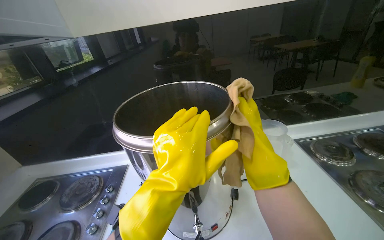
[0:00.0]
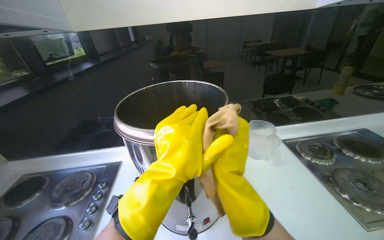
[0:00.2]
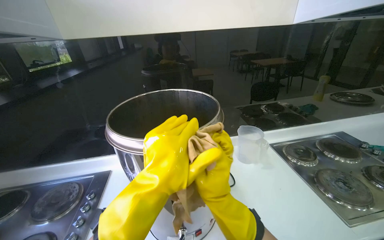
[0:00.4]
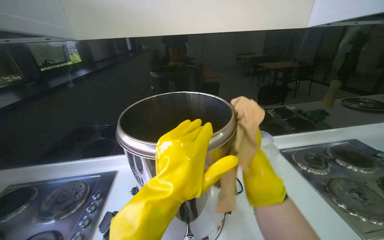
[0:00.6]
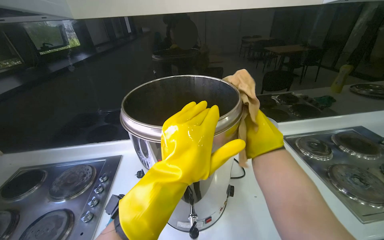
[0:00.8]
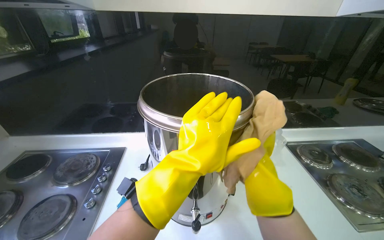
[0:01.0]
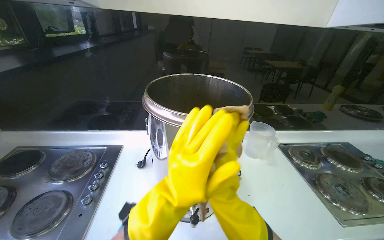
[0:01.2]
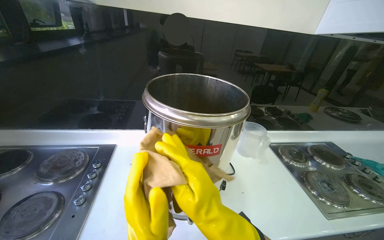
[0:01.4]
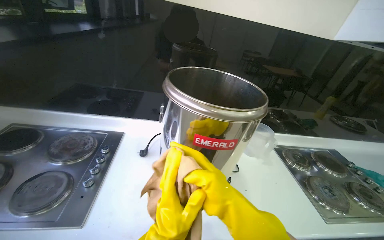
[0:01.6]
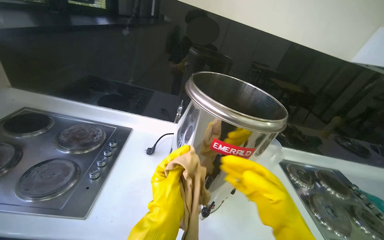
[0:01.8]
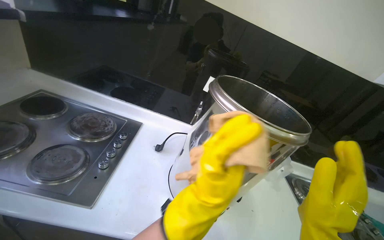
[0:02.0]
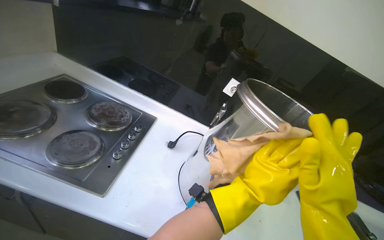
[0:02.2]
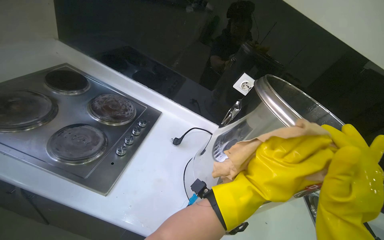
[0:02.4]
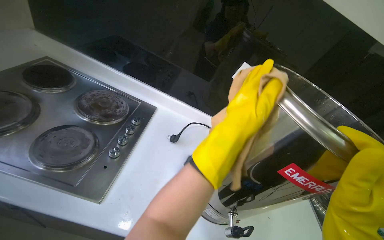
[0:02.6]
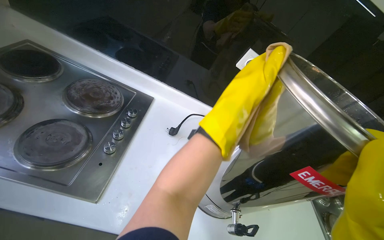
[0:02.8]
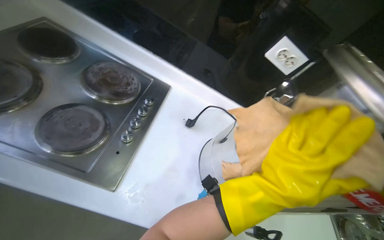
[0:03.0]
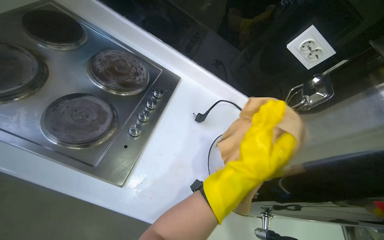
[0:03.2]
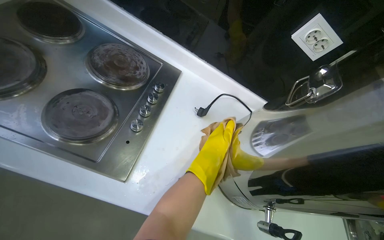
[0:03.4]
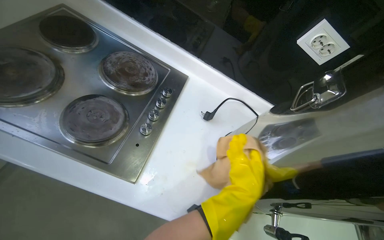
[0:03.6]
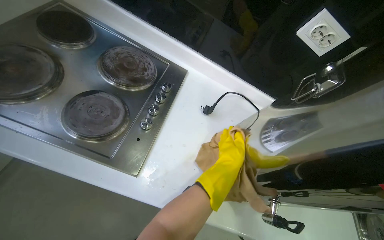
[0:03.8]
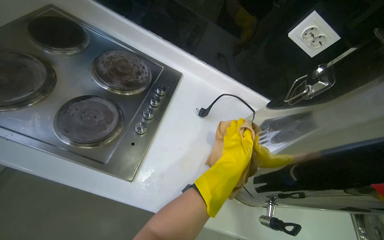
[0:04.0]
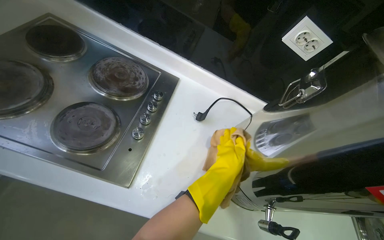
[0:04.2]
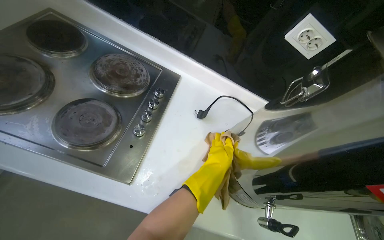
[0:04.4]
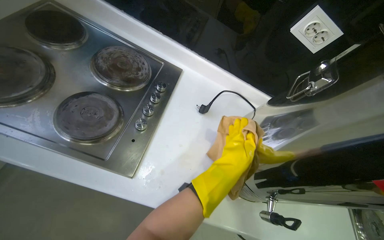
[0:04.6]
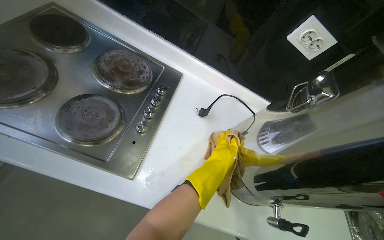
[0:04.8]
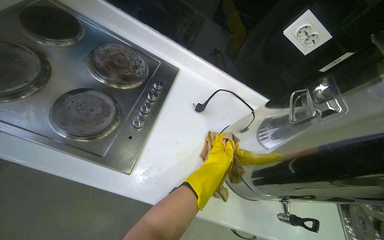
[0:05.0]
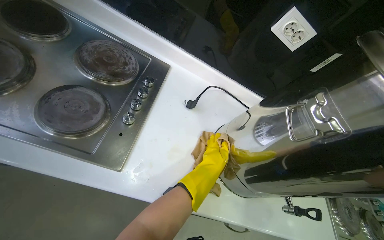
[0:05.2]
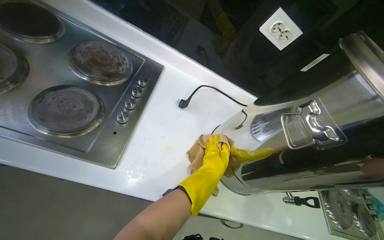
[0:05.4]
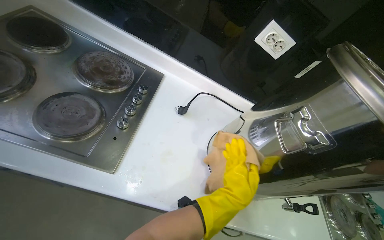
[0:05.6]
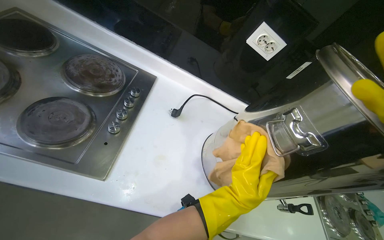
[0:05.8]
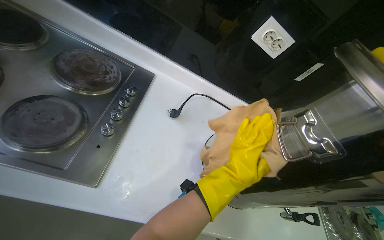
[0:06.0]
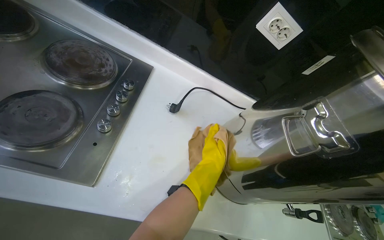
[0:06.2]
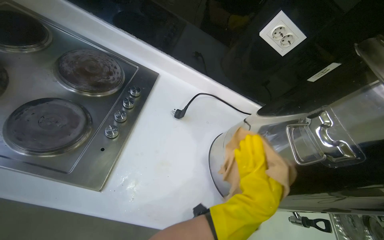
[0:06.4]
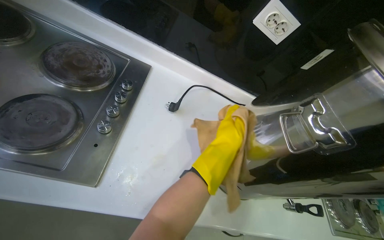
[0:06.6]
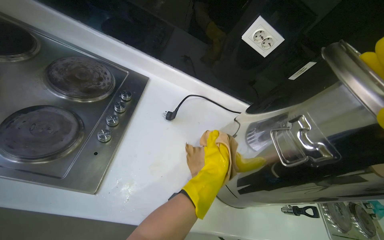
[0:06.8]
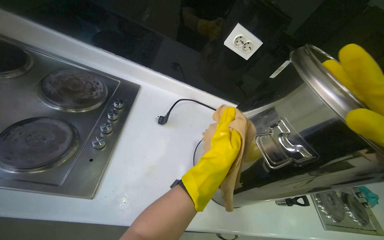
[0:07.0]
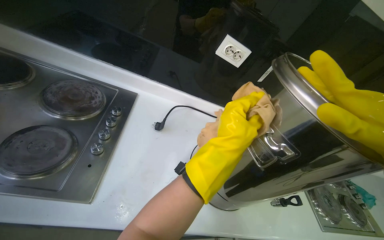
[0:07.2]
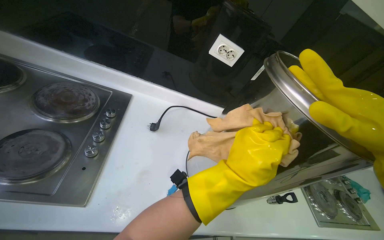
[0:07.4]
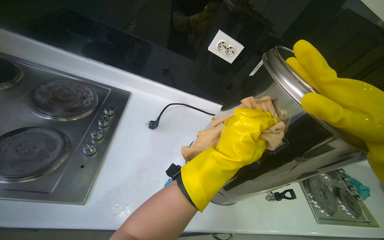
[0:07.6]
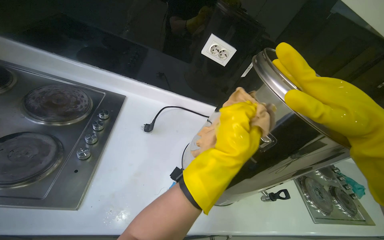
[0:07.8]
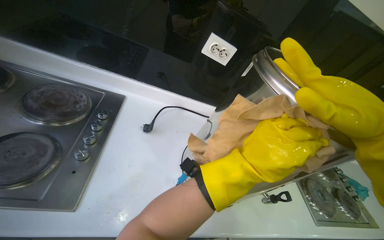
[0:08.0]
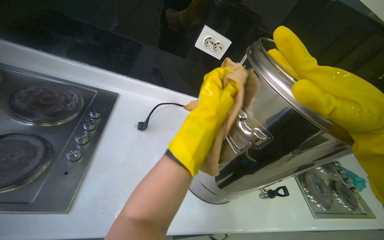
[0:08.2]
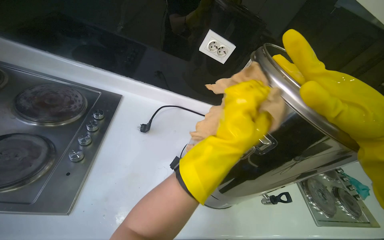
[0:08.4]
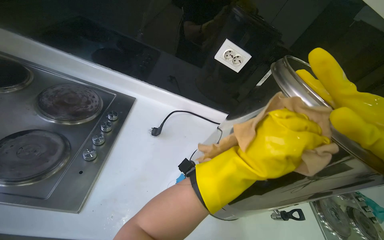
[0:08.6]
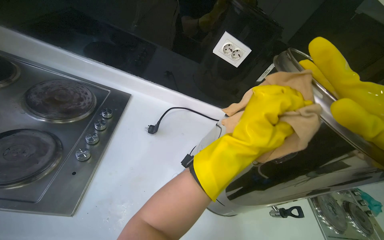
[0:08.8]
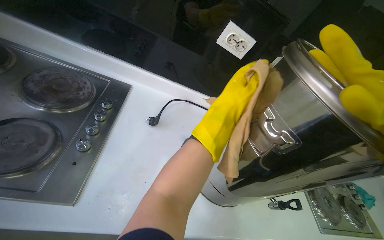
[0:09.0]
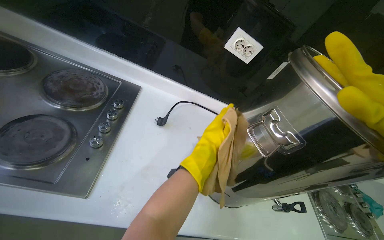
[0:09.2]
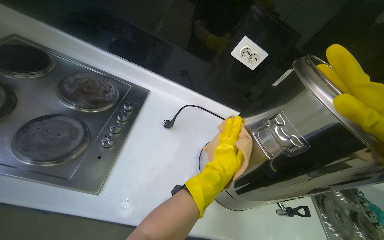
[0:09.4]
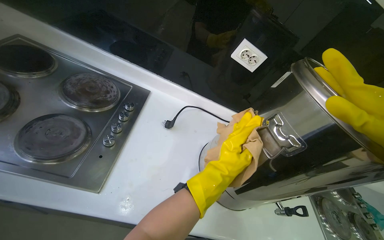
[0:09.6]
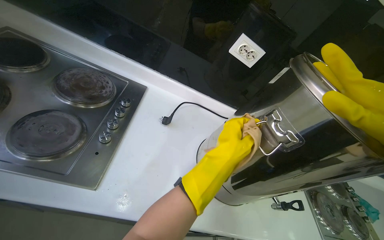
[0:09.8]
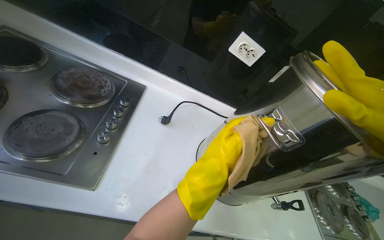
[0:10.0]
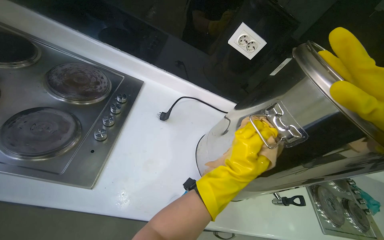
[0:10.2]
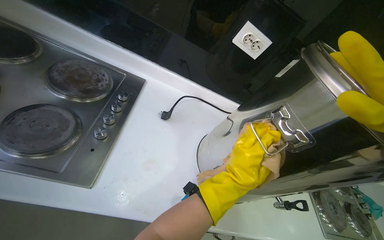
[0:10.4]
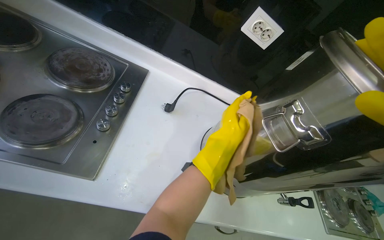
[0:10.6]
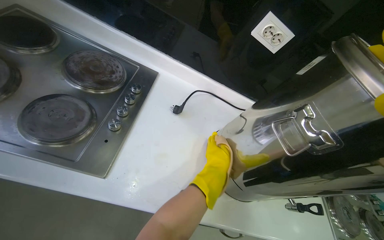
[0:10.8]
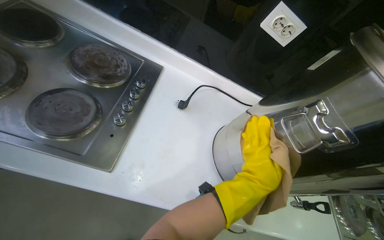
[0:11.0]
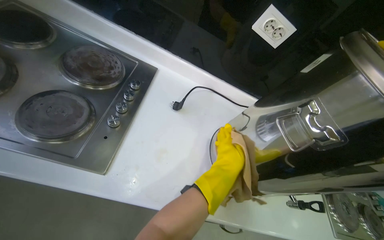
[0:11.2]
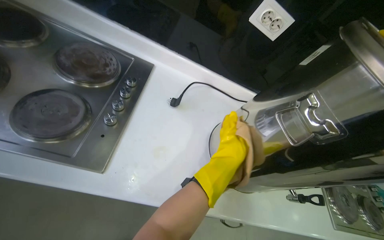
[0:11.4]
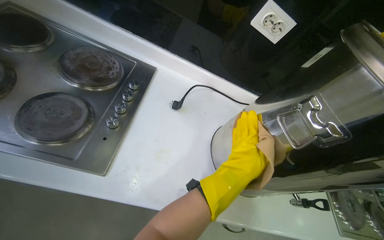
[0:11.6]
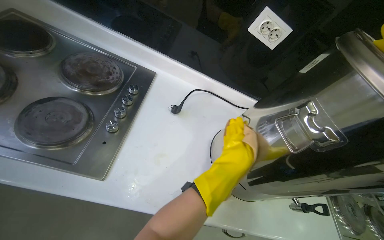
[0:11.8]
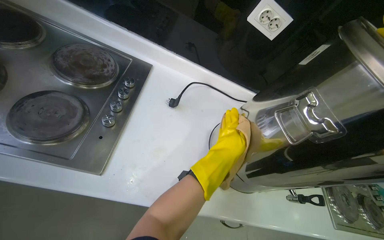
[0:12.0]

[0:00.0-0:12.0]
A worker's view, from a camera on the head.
Job: cleaning kitchen.
The whole recording: Cleaning water dispenser. The worker wipes the large metal water dispenser with a cloth.
0:01.6 to 0:03.0: The view tilts approximately 15 degrees downward. The left hand is displaced up the picture by approximately 20 cm.
0:03.0 to 0:04.4: The left hand swings nearer and farther, some 30 cm each way, with 2 reversals.
0:04.4 to 0:06.0: The left hand goes nearer and farther, approximately 20 cm each way, reversing 2 times.
0:06.0 to 0:07.6: The left hand heads farther from the camera, covering about 15 cm.
0:07.6 to 0:09.0: The left hand goes left and right, about 20 cm each way, reversing 3 times.
0:09.0 to 0:10.4: The left hand goes about 20 cm down the picture.
0:10.4 to 0:12.0: The left hand swings nearer and farther, roughly 15 cm each way, with 3 reversals.

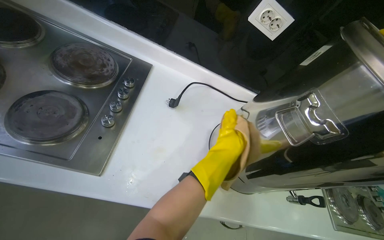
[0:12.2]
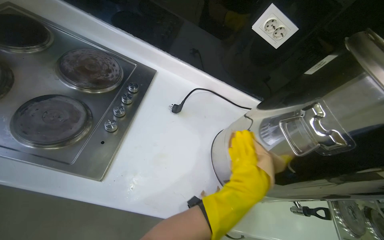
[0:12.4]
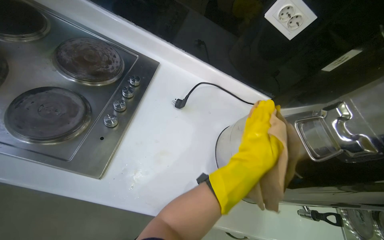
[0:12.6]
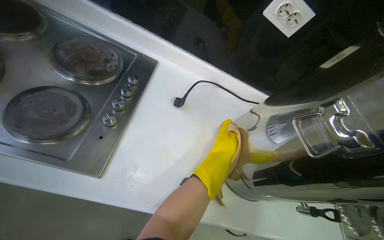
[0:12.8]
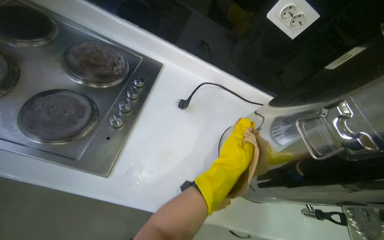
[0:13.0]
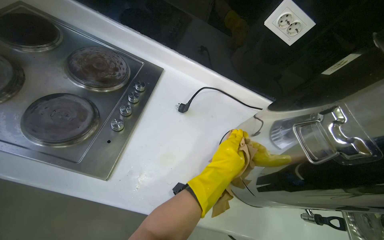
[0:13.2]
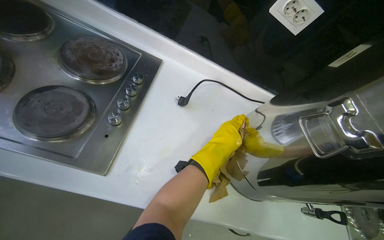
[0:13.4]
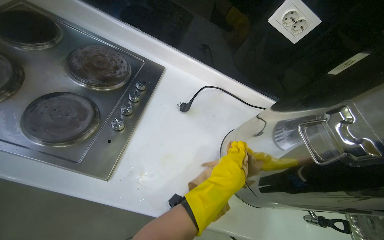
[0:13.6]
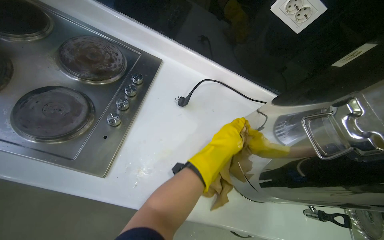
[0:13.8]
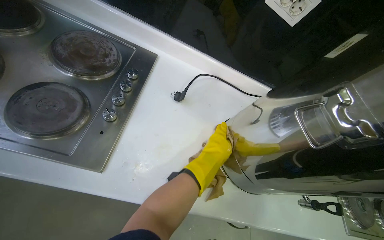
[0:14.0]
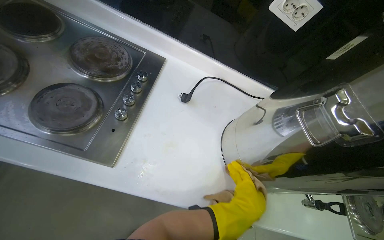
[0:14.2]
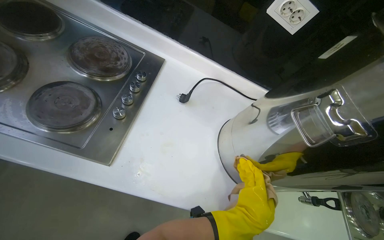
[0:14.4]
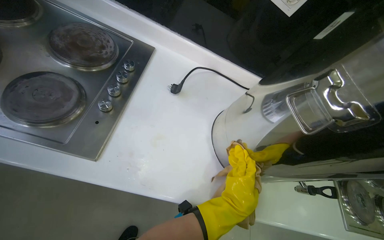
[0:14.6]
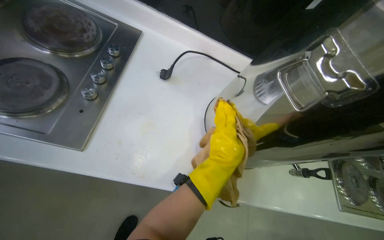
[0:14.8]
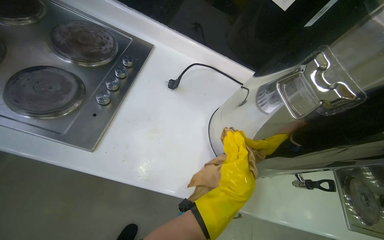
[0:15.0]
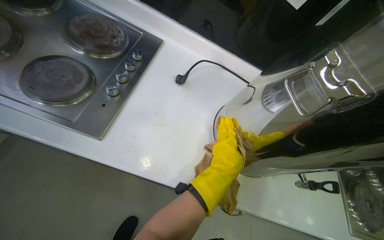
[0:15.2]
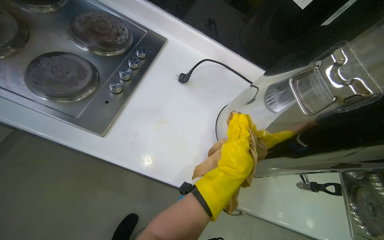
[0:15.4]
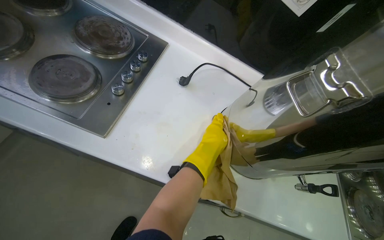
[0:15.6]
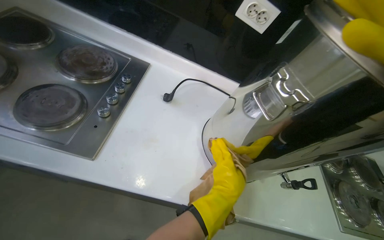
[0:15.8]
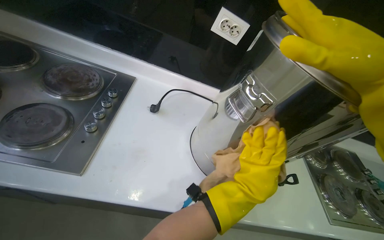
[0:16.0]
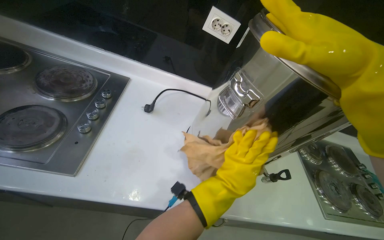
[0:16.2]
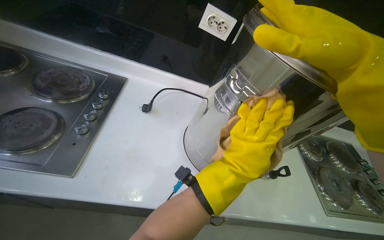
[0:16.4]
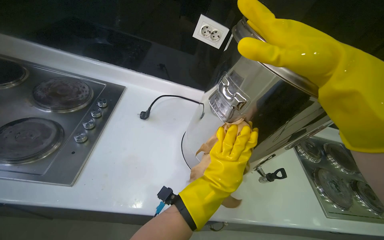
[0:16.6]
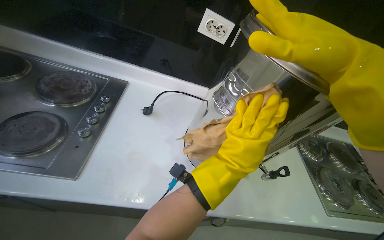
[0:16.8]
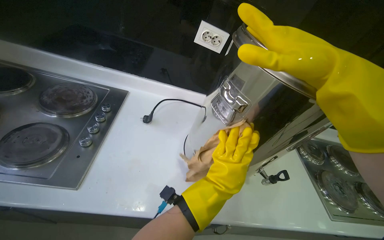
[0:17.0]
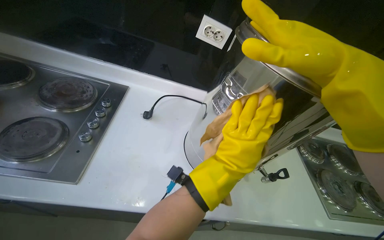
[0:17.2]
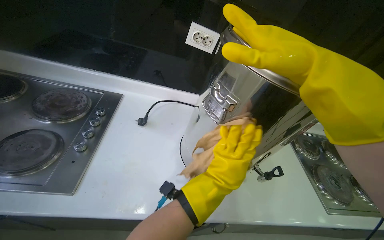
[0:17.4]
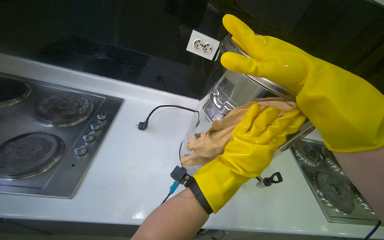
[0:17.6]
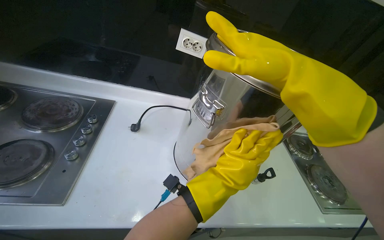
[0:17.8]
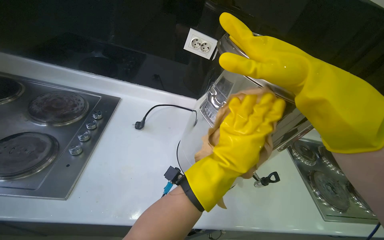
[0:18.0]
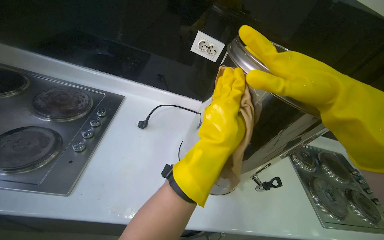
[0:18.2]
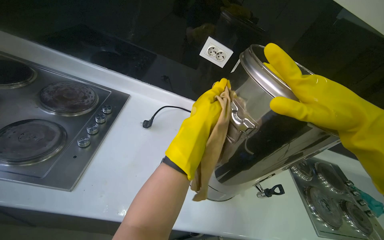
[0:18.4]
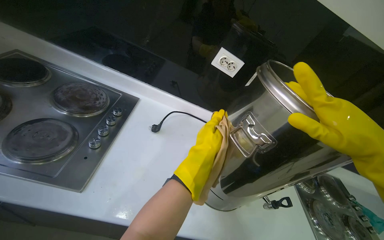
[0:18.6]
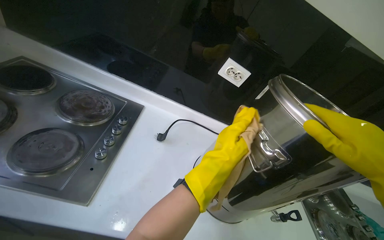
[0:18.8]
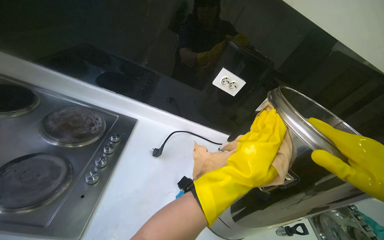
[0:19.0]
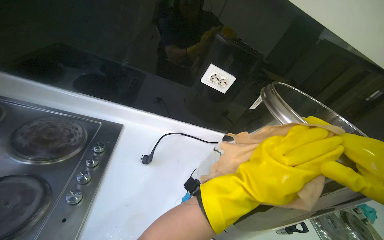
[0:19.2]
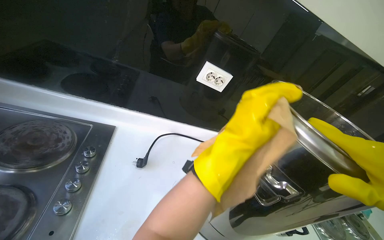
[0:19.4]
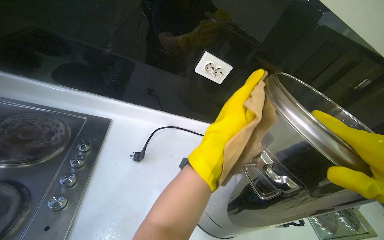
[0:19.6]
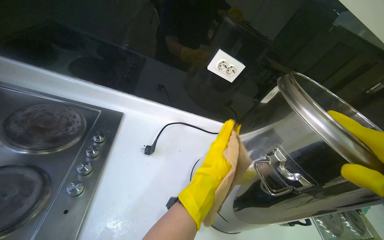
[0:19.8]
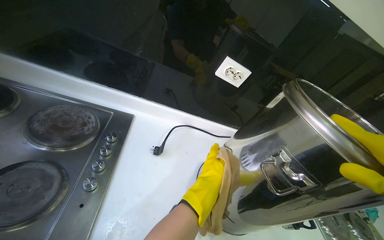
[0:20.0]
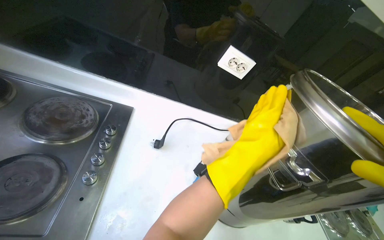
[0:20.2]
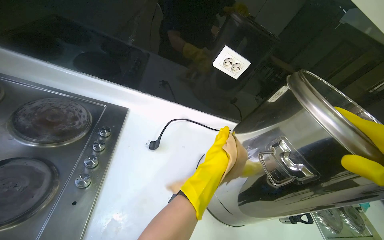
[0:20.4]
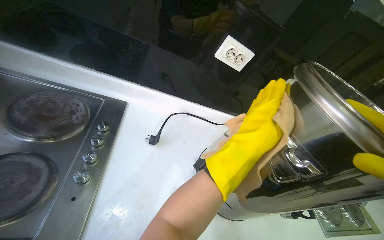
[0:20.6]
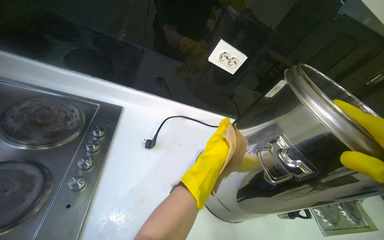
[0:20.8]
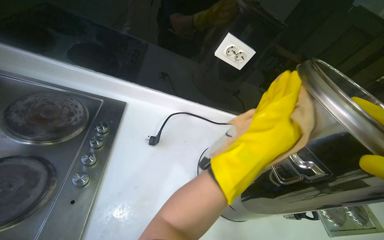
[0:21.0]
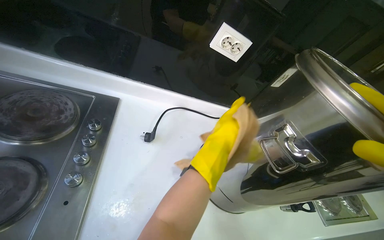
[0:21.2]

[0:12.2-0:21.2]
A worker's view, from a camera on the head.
Job: cleaning kitchen.
The whole recording: Cleaning water dispenser. The worker wipes the large metal water dispenser with a cloth.
0:12.2 to 0:13.8: The left hand moves nearer and farther over approximately 20 cm, changing direction 4 times.
0:13.8 to 0:15.2: The left hand travels down the picture by about 15 cm.
0:15.2 to 0:16.6: The left hand moves nearer to the camera, approximately 10 cm.
0:18.2 to 0:19.8: The left hand swings nearer and farther, approximately 15 cm each way, with 3 reversals.
0:19.8 to 0:21.2: The left hand heads farther from the camera, covering about 10 cm.
